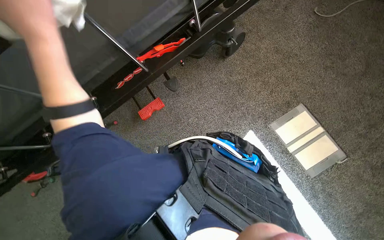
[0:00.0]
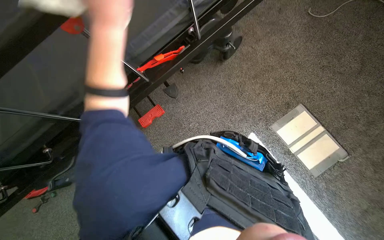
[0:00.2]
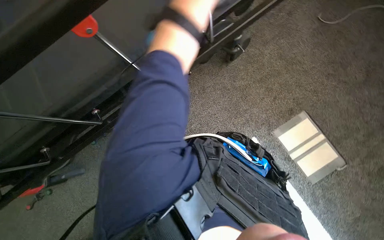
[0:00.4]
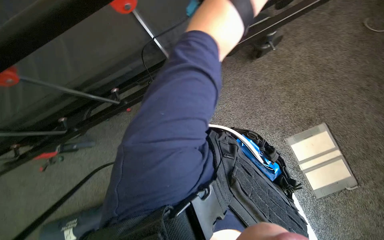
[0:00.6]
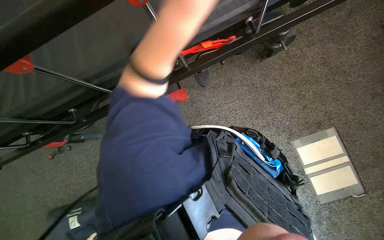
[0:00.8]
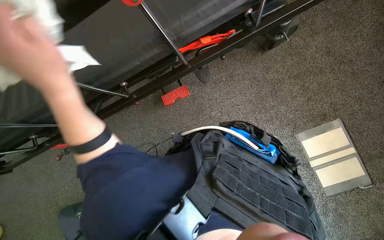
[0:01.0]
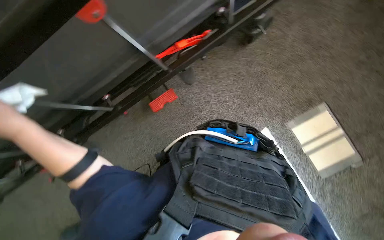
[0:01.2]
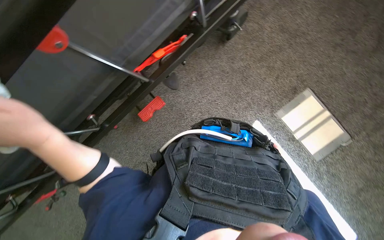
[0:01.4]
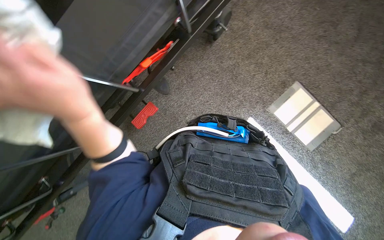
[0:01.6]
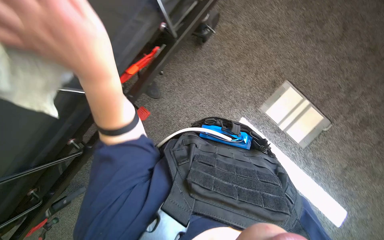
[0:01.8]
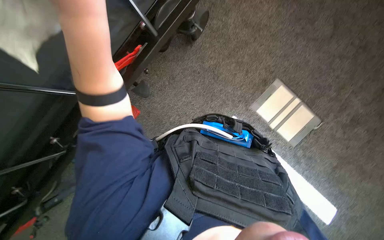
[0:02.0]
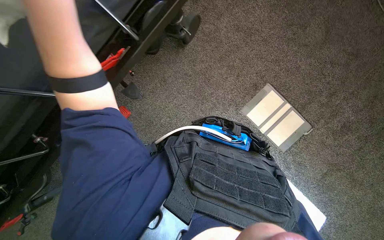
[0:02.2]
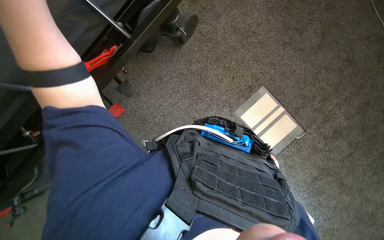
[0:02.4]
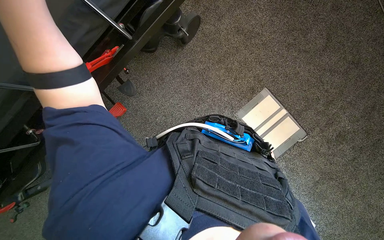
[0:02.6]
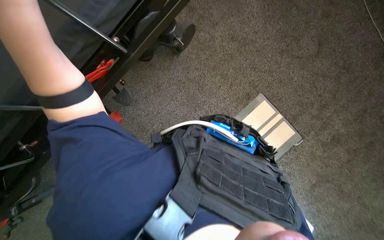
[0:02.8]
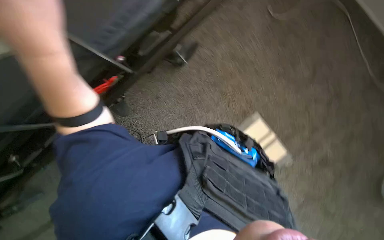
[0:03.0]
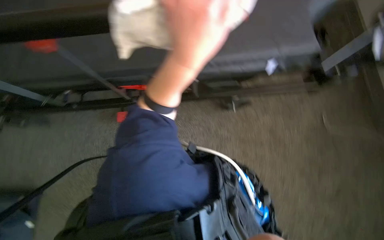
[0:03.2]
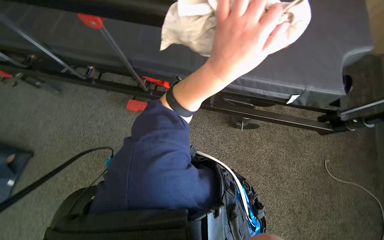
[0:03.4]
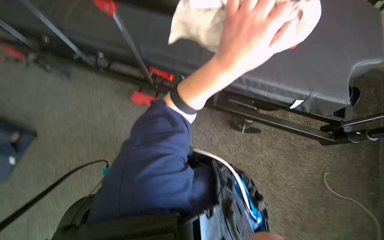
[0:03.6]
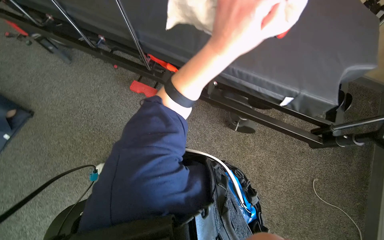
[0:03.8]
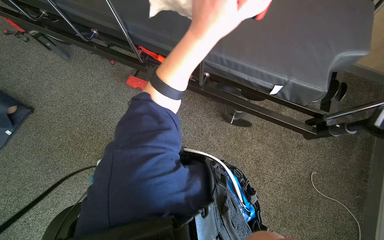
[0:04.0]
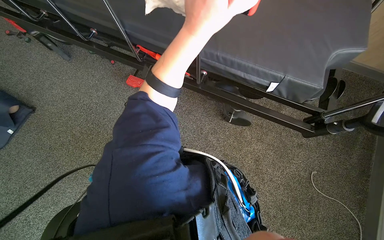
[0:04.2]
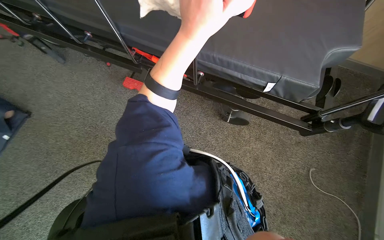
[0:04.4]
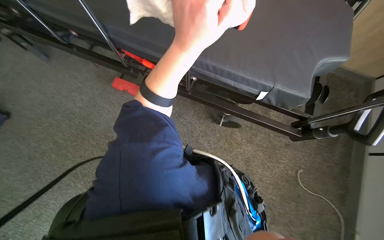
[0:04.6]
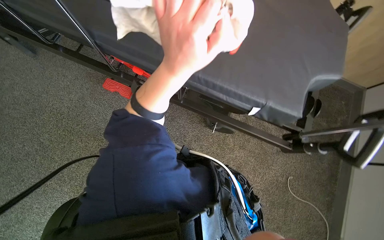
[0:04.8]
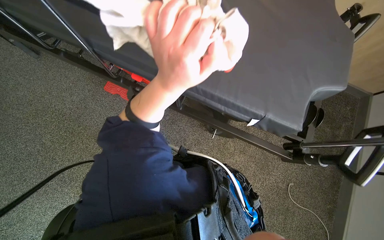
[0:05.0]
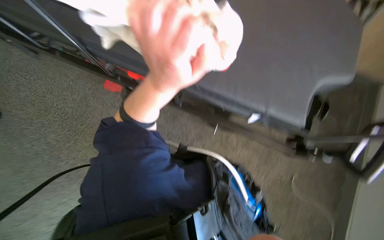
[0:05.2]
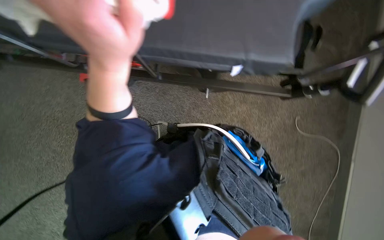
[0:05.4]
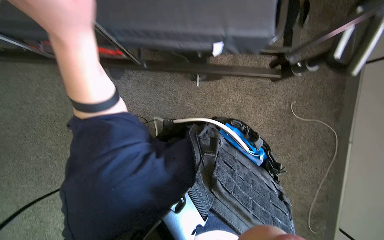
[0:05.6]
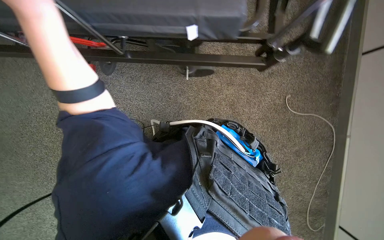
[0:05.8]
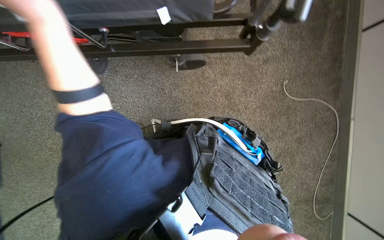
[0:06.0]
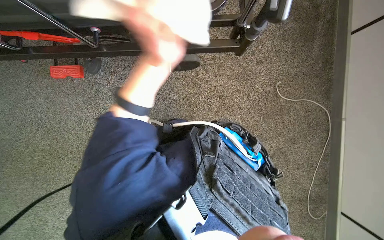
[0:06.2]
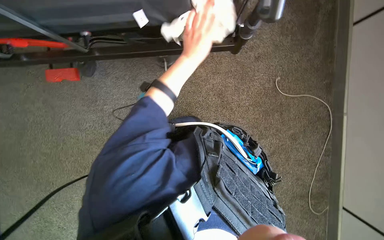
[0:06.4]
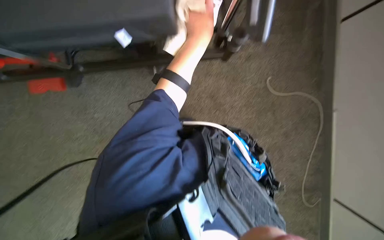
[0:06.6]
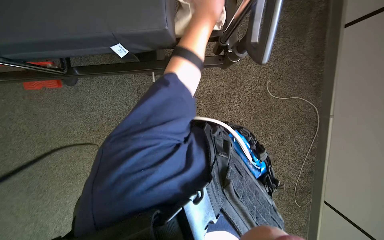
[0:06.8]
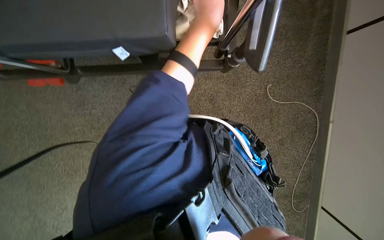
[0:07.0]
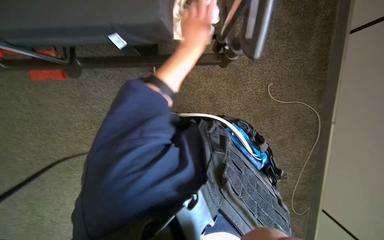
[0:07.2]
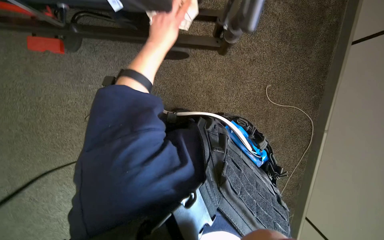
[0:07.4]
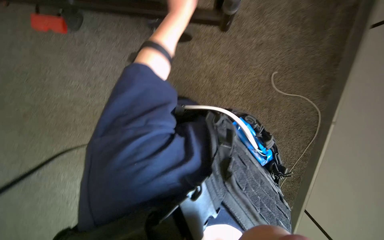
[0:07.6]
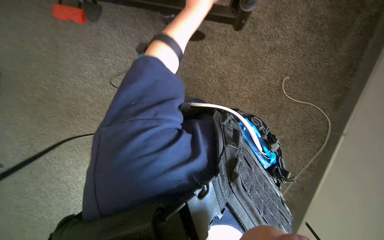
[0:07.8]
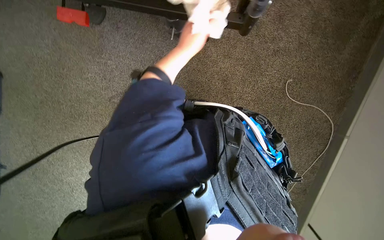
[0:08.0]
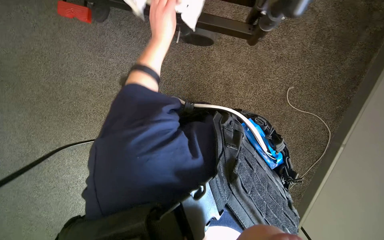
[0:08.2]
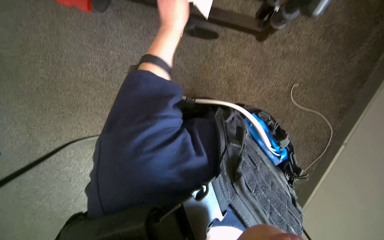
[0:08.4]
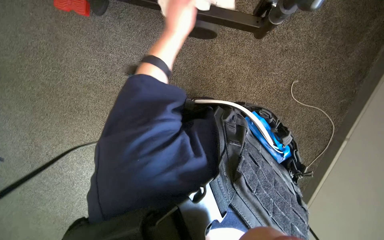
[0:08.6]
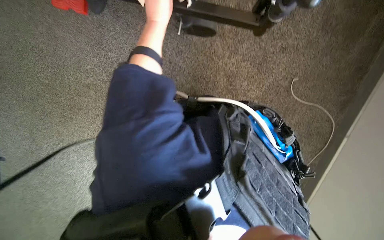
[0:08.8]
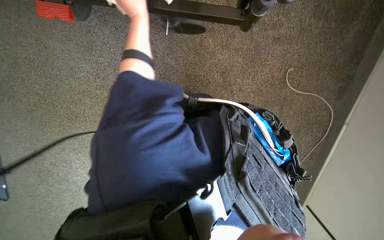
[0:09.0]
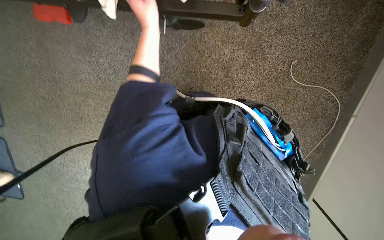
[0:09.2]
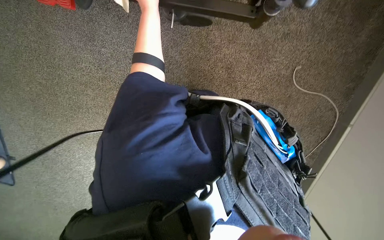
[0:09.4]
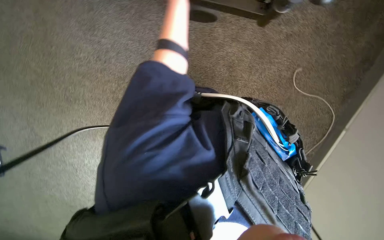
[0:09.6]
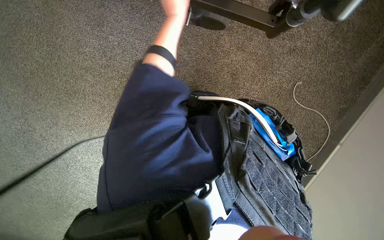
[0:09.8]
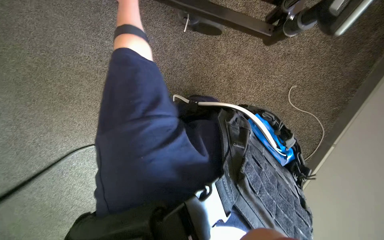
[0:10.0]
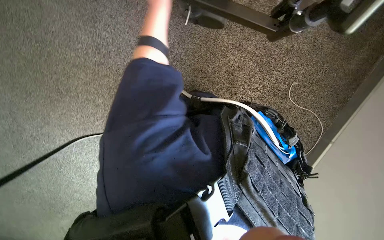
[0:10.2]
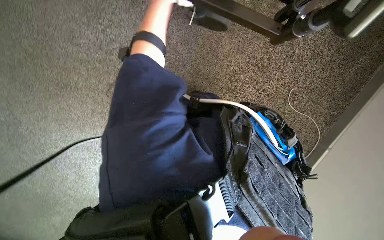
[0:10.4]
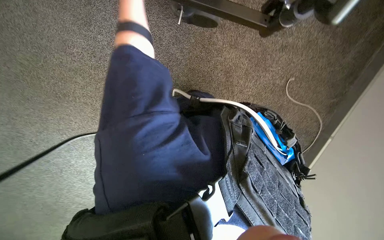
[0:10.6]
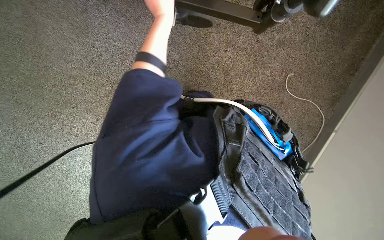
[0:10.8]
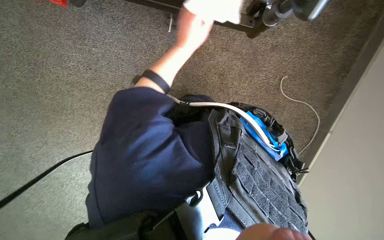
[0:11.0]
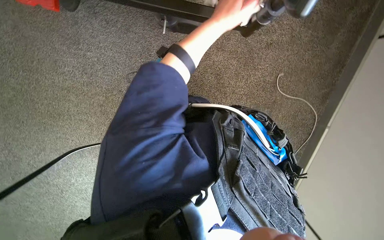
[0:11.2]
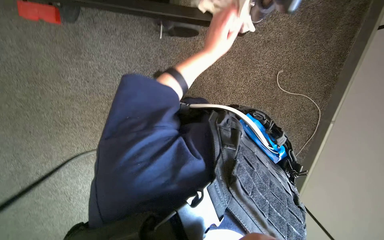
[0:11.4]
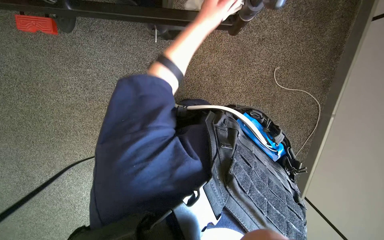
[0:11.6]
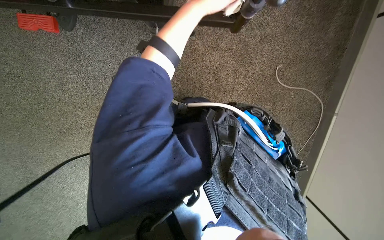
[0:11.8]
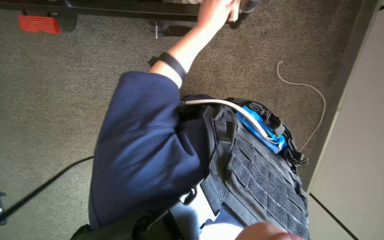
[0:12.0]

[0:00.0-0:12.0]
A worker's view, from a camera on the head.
Job: wiping surfaces.
The whole recording: Wiping stretcher frame. The worker wipes the metal frame and various components of the stretcher.
0:03.0 to 0:04.4: Everything in view rotates approximately 35 degrees clockwise.
0:04.4 to 0:06.0: The view tilts roughly 25 degrees downward.
0:06.0 to 0:07.6: The left hand moves to the right, farther from the camera and up the picture, approximately 40 cm.
0:07.6 to 0:09.0: The left hand travels to the left by some 15 cm.

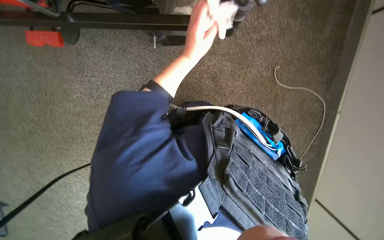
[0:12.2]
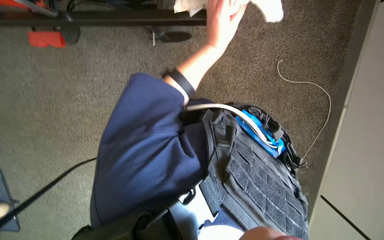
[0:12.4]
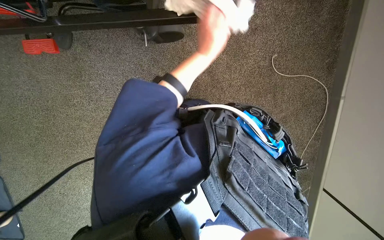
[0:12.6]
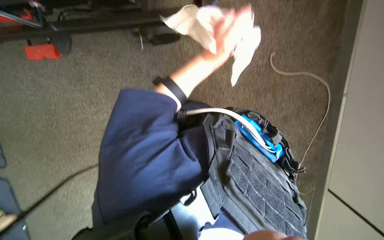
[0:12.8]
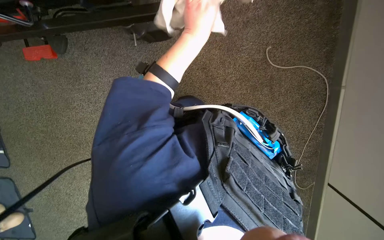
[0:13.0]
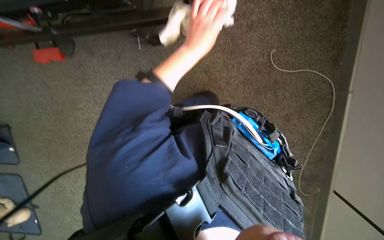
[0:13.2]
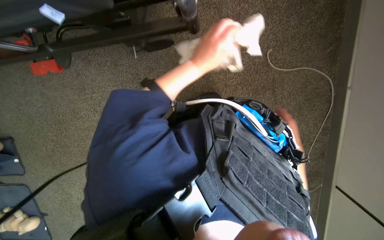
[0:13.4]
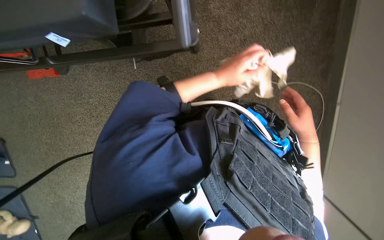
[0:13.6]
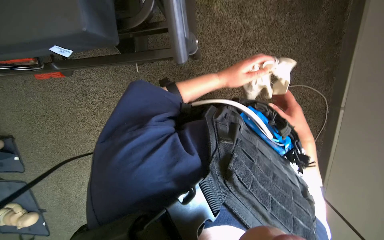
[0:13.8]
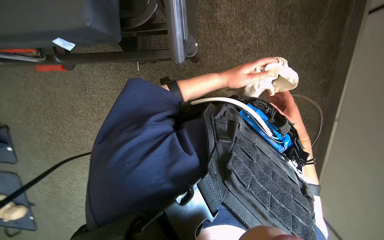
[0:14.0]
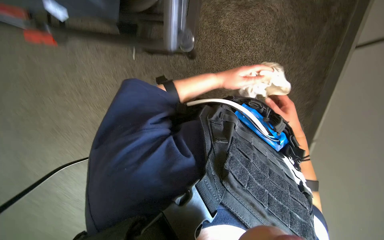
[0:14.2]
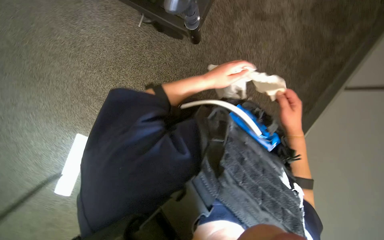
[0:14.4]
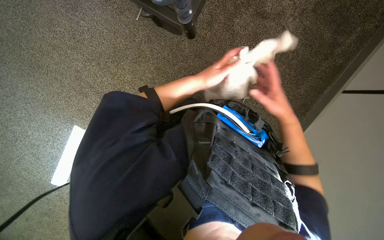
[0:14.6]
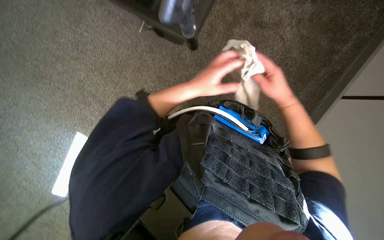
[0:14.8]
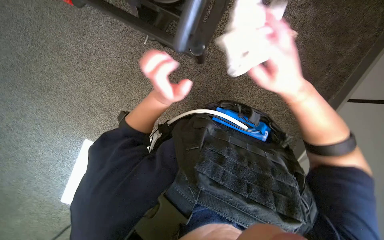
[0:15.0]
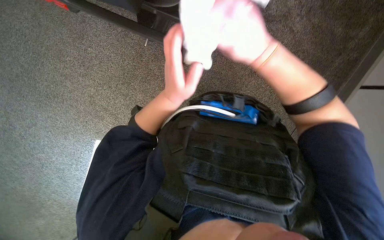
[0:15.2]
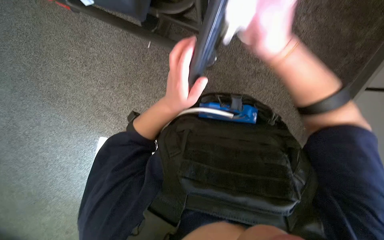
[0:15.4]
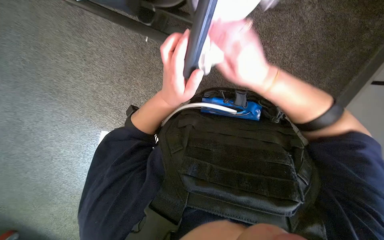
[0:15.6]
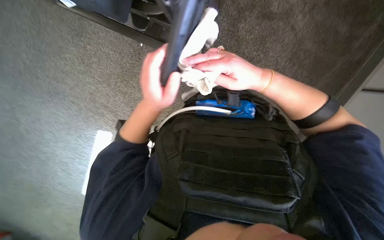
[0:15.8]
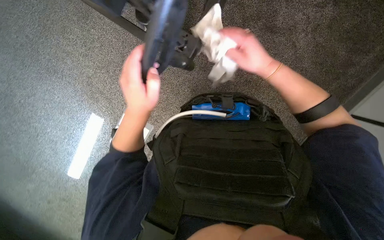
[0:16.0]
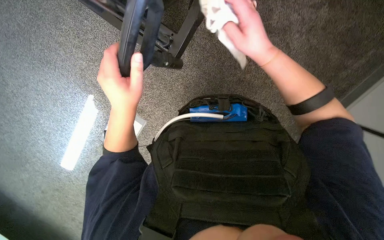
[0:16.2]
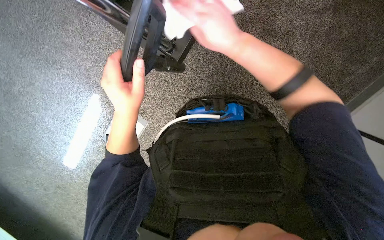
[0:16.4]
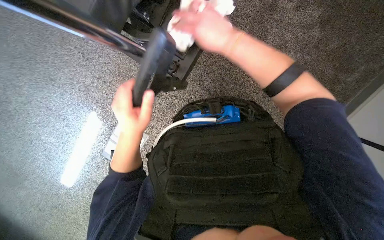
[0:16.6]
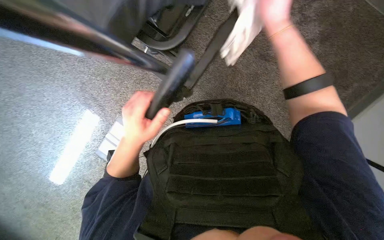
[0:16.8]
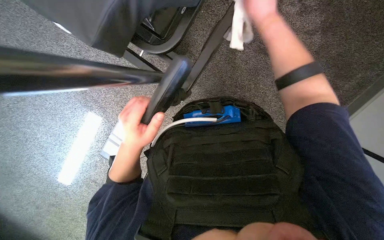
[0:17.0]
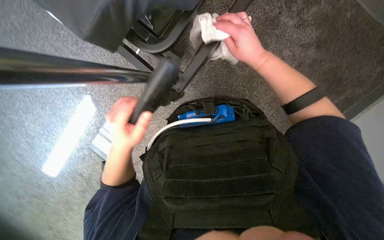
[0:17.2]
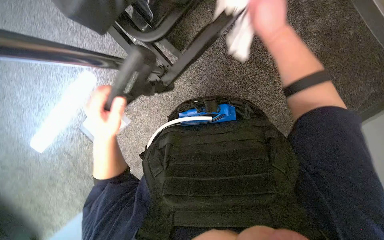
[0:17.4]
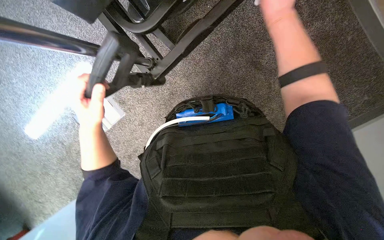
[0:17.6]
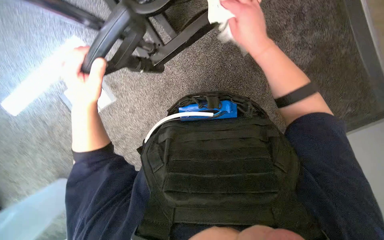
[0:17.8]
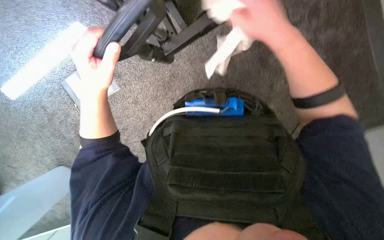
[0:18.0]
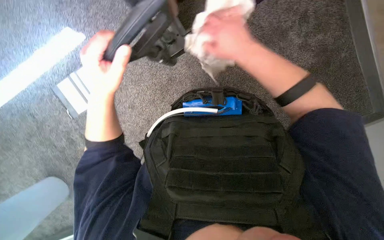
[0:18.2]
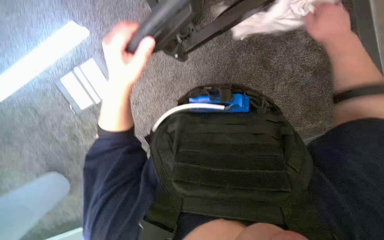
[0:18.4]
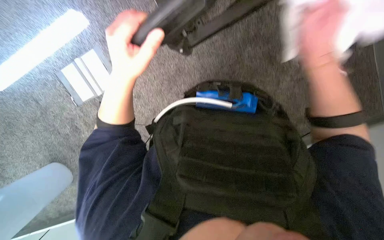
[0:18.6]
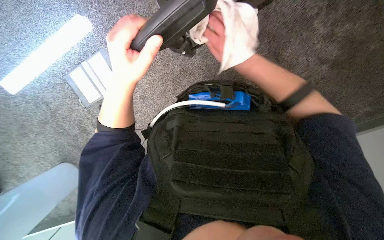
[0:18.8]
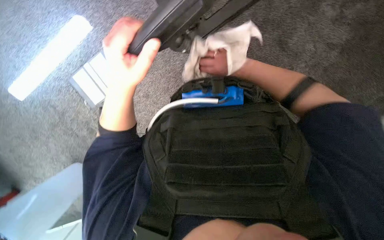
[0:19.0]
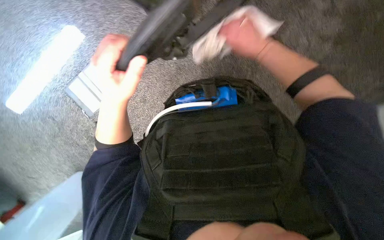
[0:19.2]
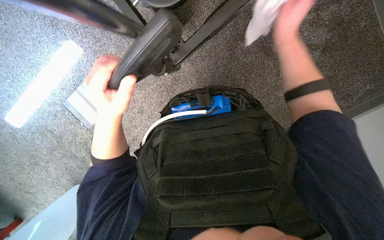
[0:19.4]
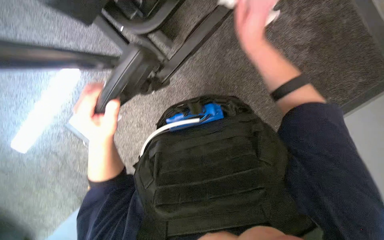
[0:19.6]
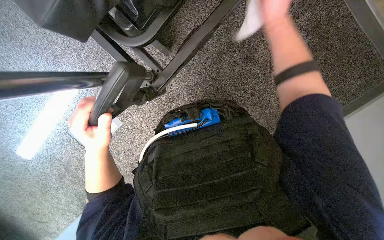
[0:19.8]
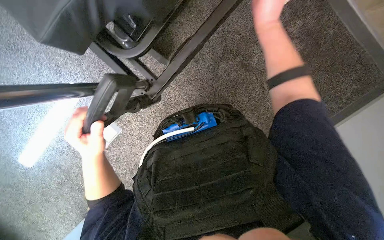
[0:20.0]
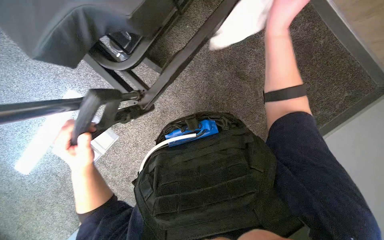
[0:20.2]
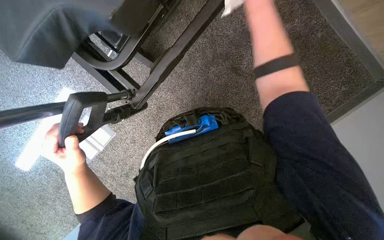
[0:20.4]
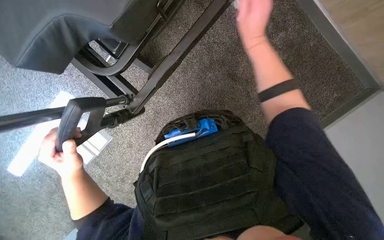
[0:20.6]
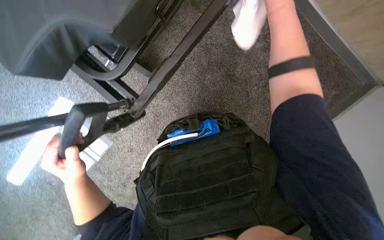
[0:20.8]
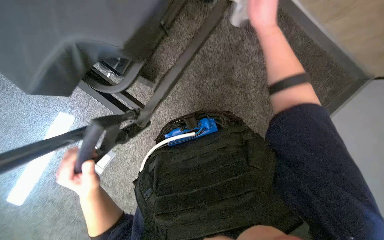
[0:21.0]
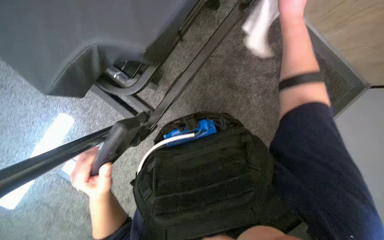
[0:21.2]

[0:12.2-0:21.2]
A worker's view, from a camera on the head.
Job: wiping surfaces.
The whole recording: Wiping stretcher frame. The worker wipes the metal frame and various components of the stretcher.
0:12.2 to 0:13.8: The left hand is displaced to the right by roughly 10 cm.
0:13.8 to 0:15.2: The right hand heads to the left, up the picture and nearer to the camera, covering about 30 cm; the left hand shifts some 15 cm to the left and nearer to the camera.
0:15.2 to 0:16.6: The left hand travels to the left by approximately 10 cm.
0:16.6 to 0:18.2: The right hand goes up and down the picture, roughly 15 cm each way, reversing 3 times.
0:18.2 to 0:19.8: The right hand goes left and right, some 20 cm each way, reversing 2 times.
0:19.8 to 0:21.2: The right hand travels to the right by roughly 15 cm.
